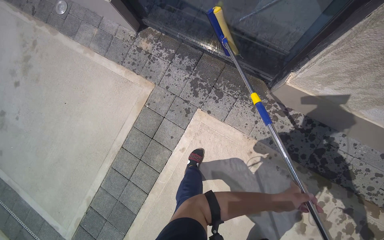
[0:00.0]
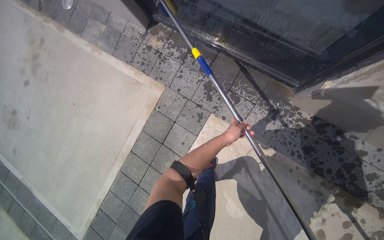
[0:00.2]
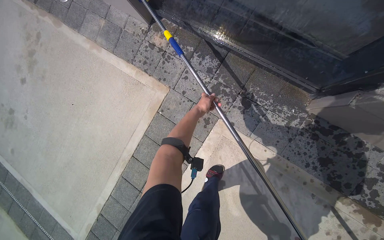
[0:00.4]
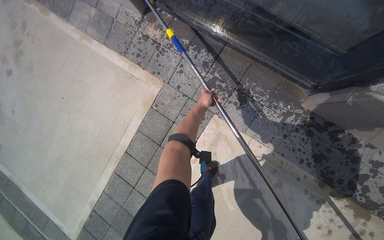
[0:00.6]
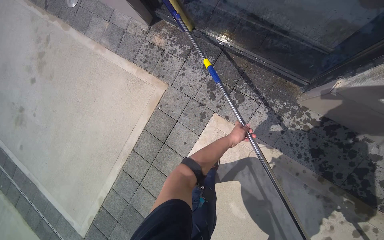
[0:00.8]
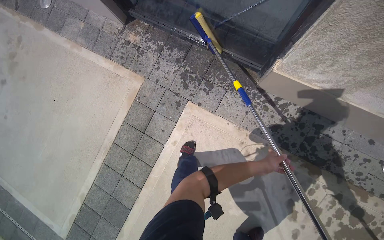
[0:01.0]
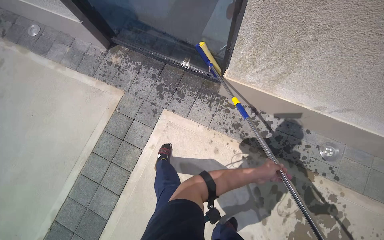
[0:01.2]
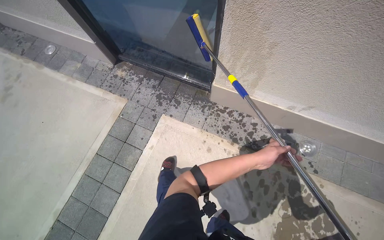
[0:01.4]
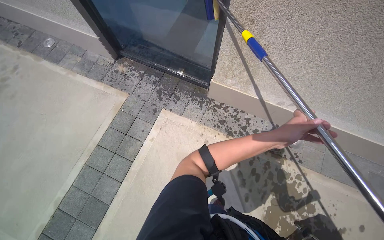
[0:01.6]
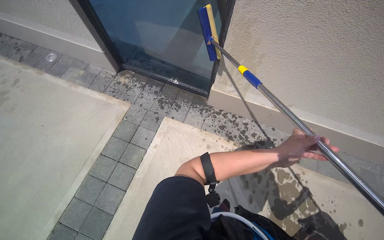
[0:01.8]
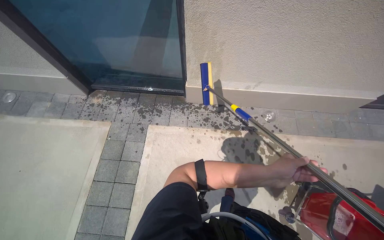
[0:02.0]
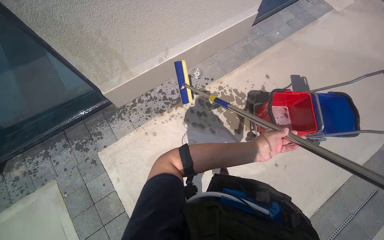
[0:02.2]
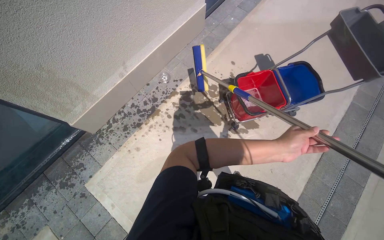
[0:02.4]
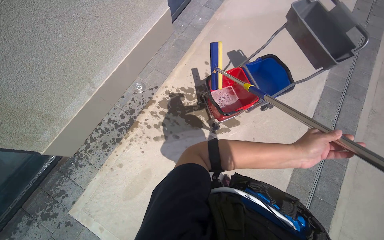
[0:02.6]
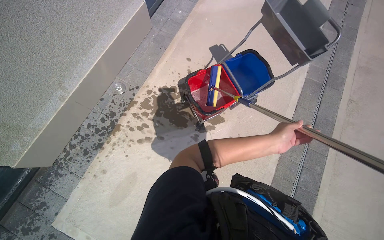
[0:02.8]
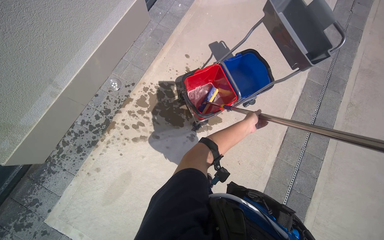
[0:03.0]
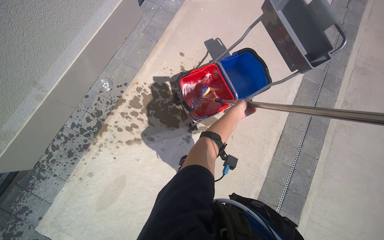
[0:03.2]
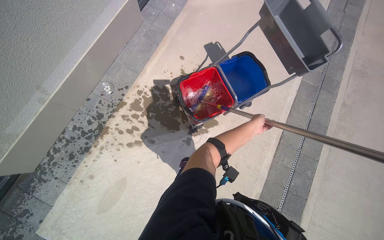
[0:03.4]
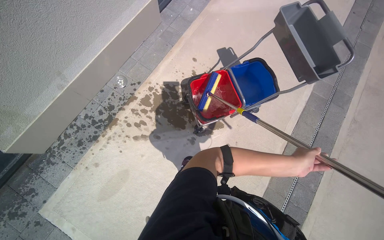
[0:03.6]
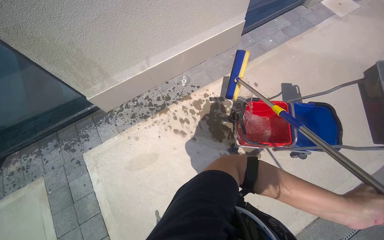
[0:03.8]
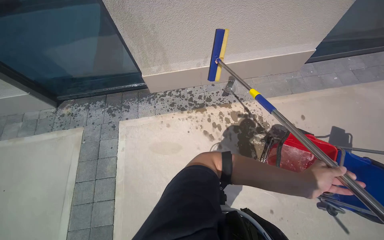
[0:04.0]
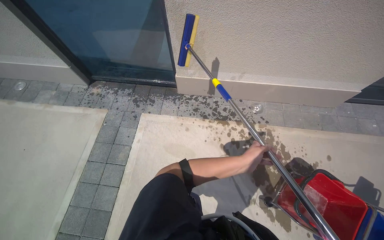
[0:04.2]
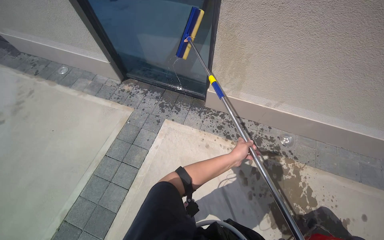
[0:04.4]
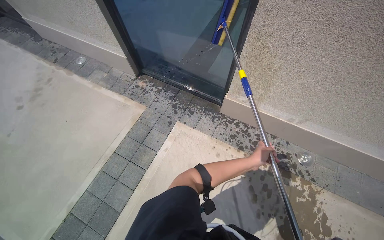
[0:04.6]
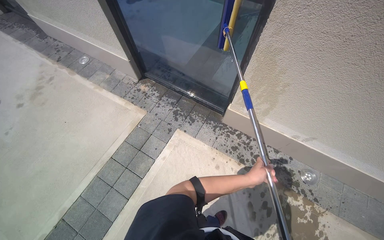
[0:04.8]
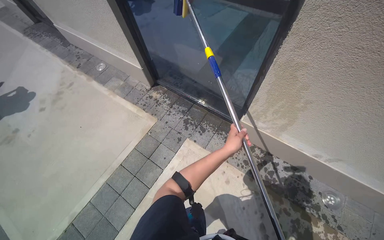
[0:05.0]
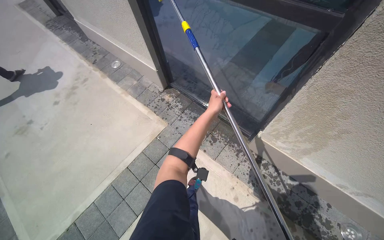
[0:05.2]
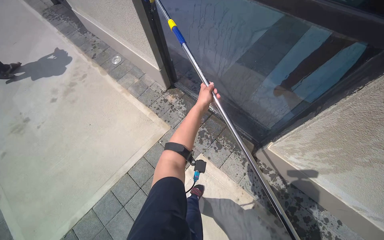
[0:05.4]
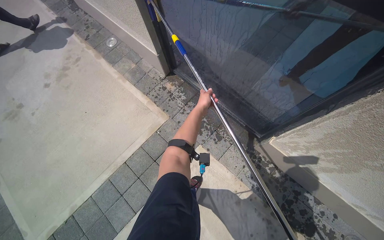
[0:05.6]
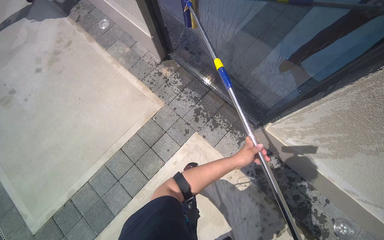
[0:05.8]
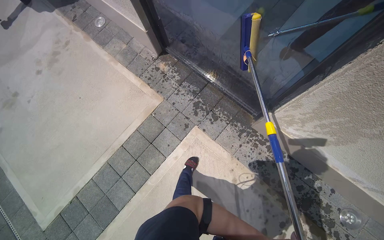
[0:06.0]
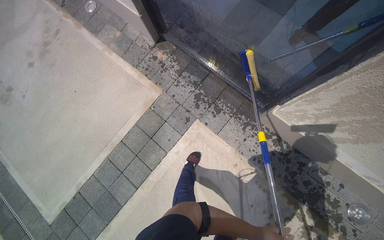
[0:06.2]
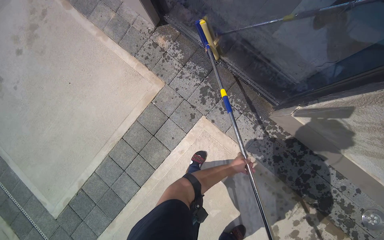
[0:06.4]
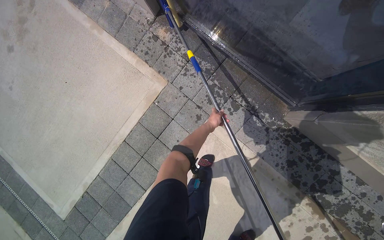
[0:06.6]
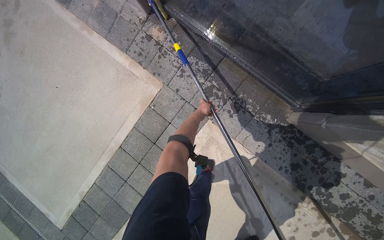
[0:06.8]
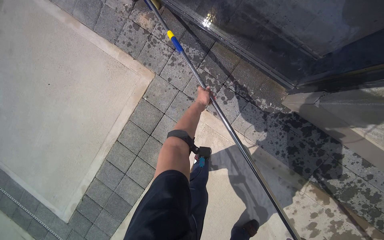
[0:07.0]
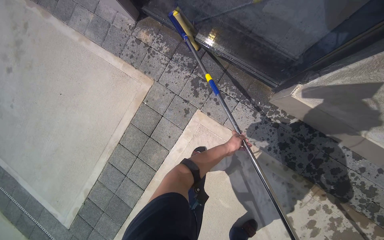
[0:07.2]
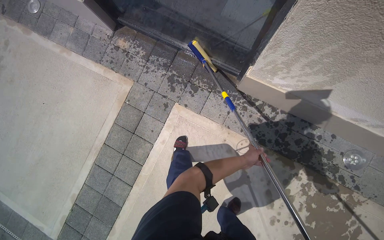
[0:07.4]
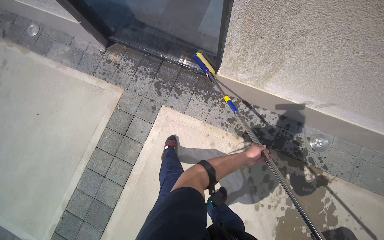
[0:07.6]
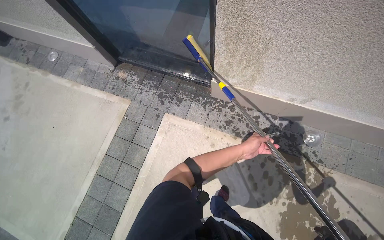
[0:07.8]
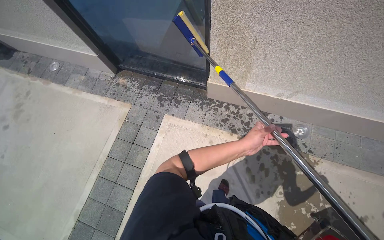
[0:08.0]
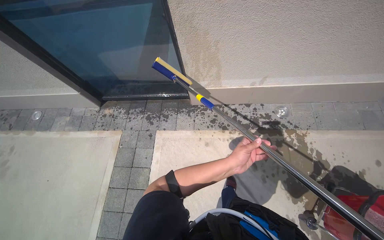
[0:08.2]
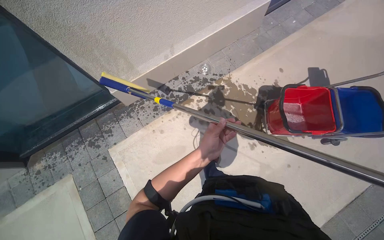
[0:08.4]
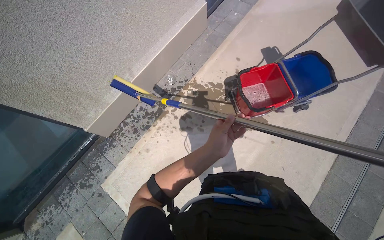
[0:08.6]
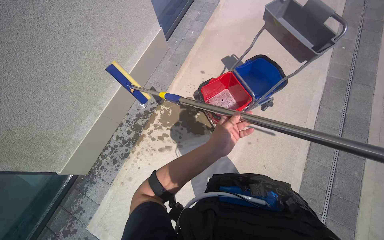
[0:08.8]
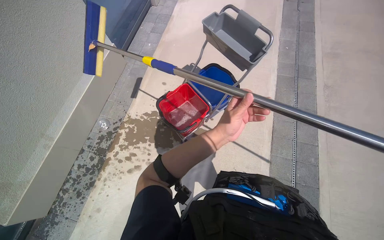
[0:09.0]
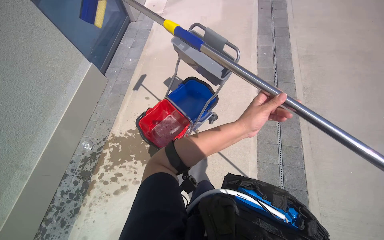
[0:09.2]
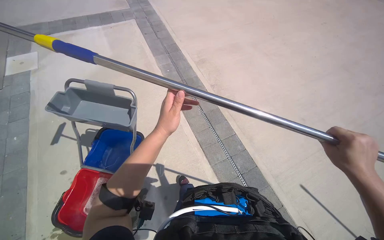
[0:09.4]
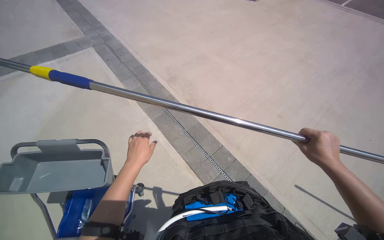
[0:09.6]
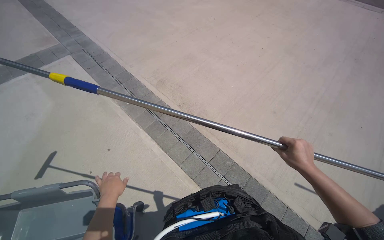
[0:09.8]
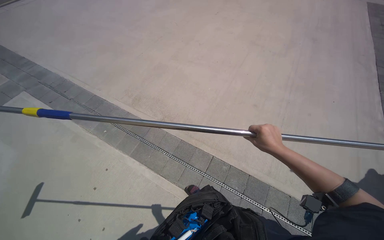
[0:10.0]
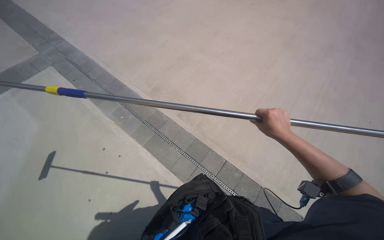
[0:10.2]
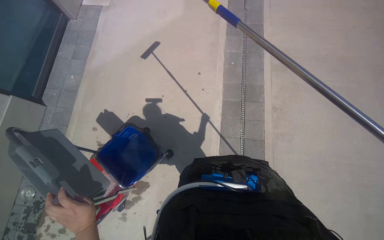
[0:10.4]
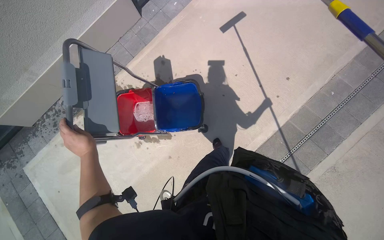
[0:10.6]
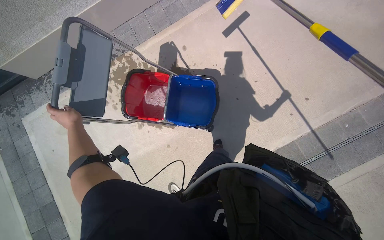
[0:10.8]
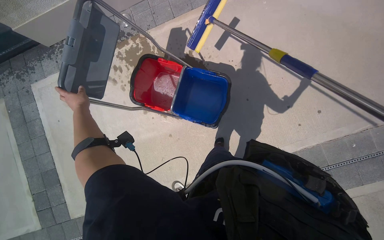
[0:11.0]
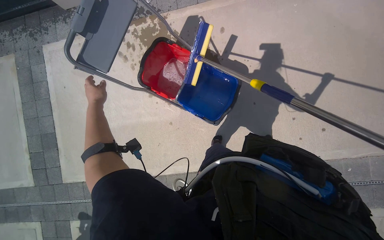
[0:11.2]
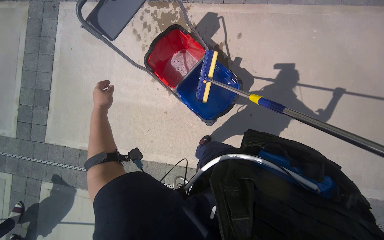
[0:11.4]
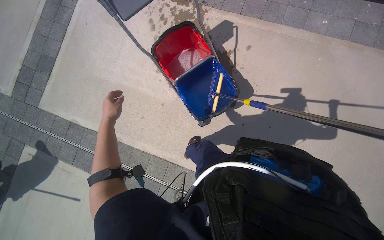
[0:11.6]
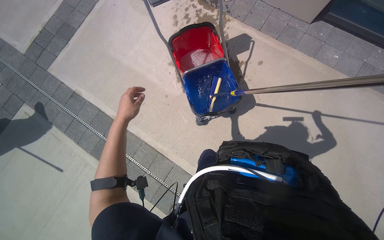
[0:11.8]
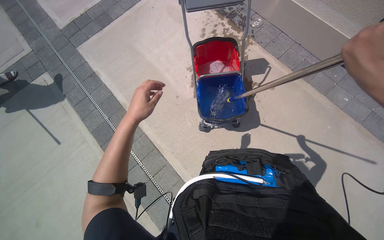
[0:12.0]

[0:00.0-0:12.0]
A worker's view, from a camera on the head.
Job: cleaning windows.
The whole recording: Cleaning building windows. The worker scrubs the building windows with a long-handled squeegee, frequently dipping it into a bucket.
0.0 to 1.6 s: The camera travels about 60 cm. The view tilts about 15 degrees upward.
1.6 to 3.0 s: The wearer moves some 70 cm. The wearer looks approximately 85 degrees further to the right.
3.0 to 4.4 s: The camera travels some 50 cm. The wearer looks some 80 degrees further to the left. The wearer looks about 15 degrees further upward.
4.4 to 6.0 s: The camera is carried some 70 cm. The wearer looks about 20 degrees further to the left. The camera pitches downward, by roughly 15 degrees.
7.6 to 9.0 s: The camera travels approximately 1 m. The head rotates about 100 degrees to the right. The wearer looks approximately 25 degrees further upward.
9.0 to 10.4 s: The head rotates about 30 degrees to the right. The view tilts roughly 15 degrees upward.
10.4 to 12.0 s: The head turns to the left by approximately 120 degrees.

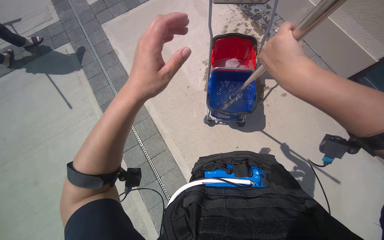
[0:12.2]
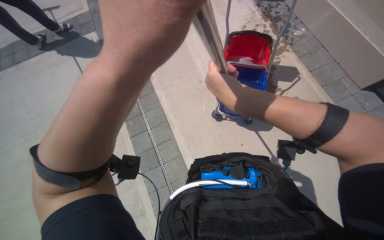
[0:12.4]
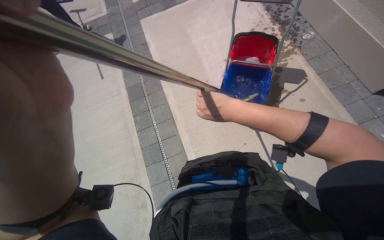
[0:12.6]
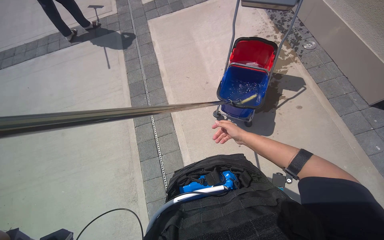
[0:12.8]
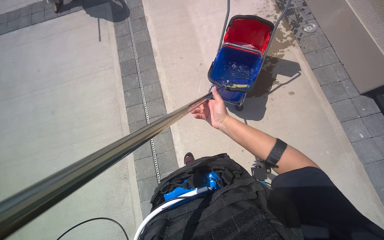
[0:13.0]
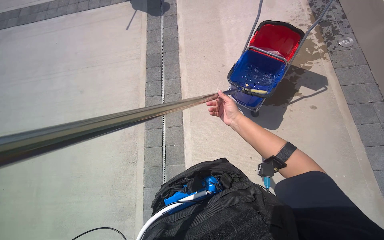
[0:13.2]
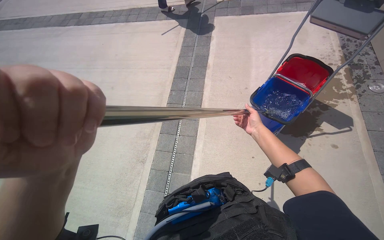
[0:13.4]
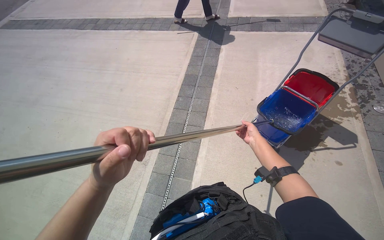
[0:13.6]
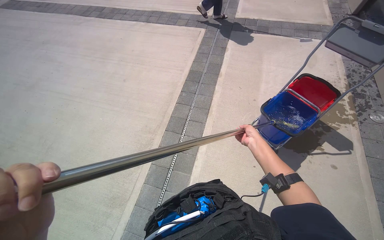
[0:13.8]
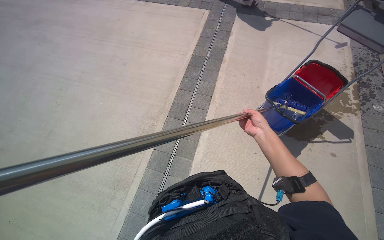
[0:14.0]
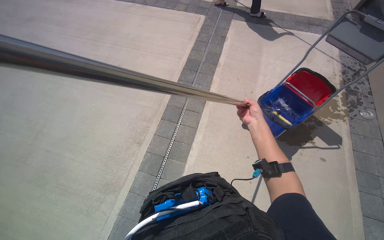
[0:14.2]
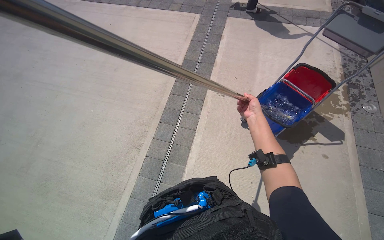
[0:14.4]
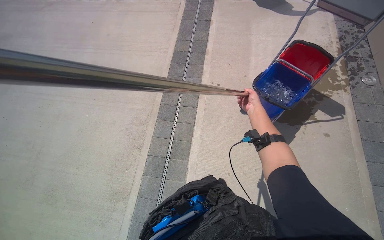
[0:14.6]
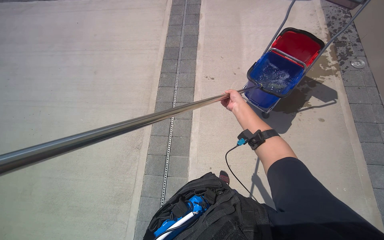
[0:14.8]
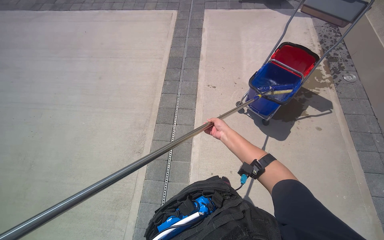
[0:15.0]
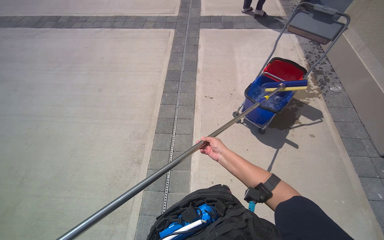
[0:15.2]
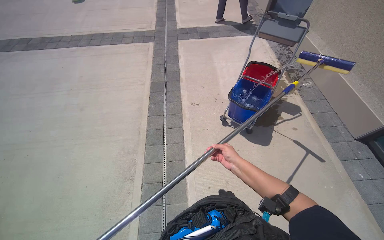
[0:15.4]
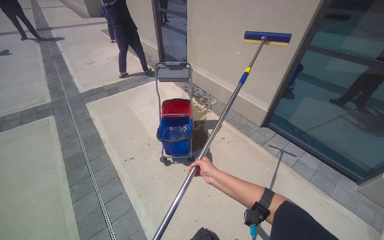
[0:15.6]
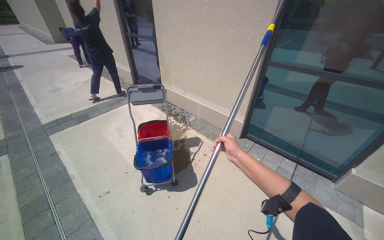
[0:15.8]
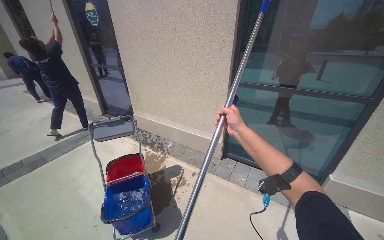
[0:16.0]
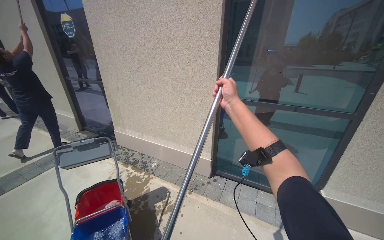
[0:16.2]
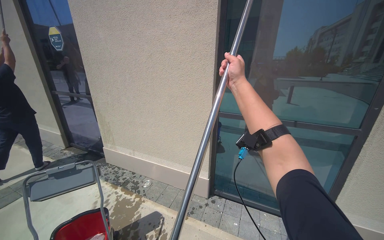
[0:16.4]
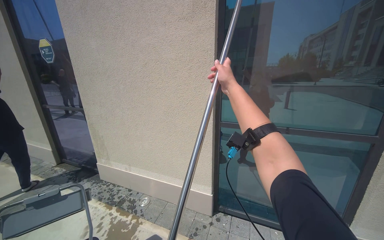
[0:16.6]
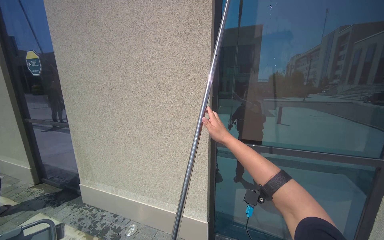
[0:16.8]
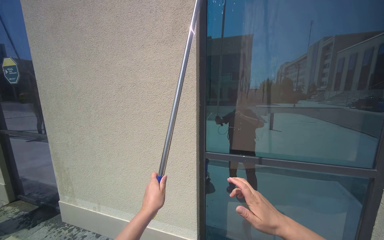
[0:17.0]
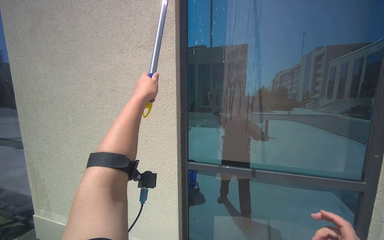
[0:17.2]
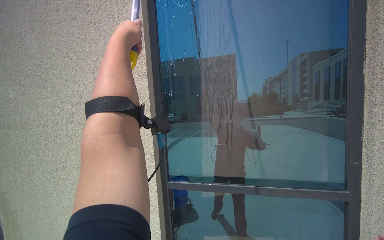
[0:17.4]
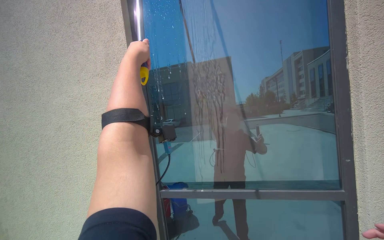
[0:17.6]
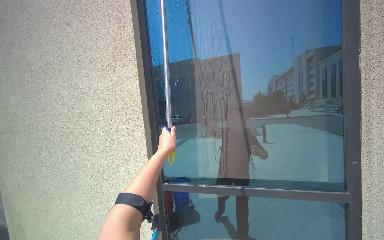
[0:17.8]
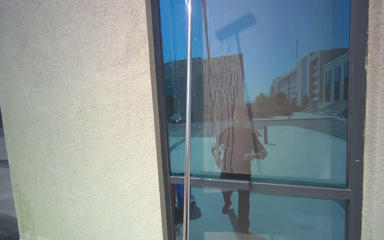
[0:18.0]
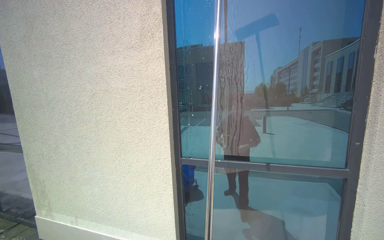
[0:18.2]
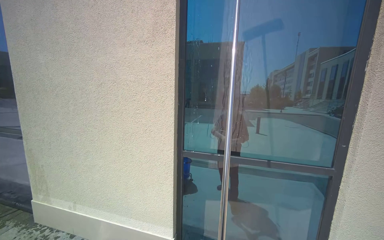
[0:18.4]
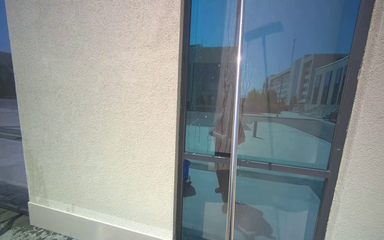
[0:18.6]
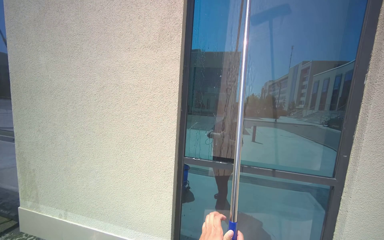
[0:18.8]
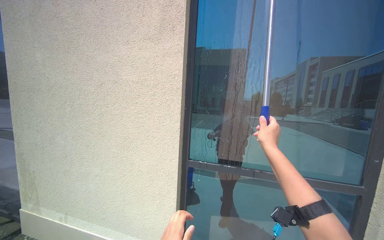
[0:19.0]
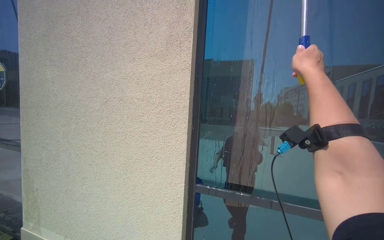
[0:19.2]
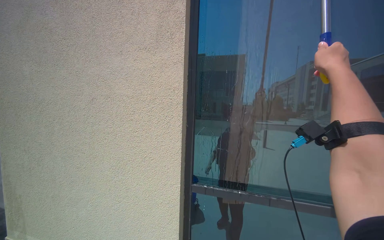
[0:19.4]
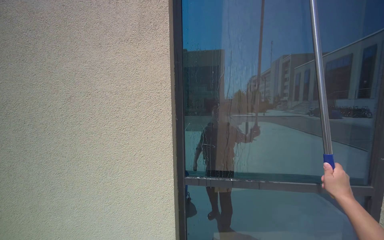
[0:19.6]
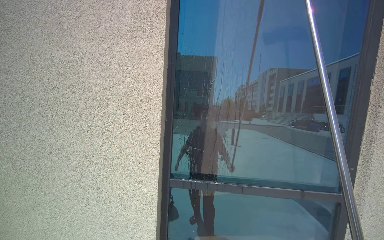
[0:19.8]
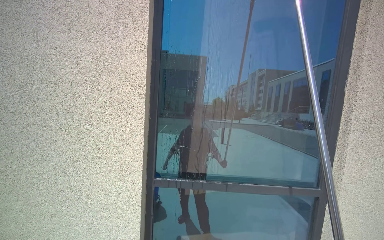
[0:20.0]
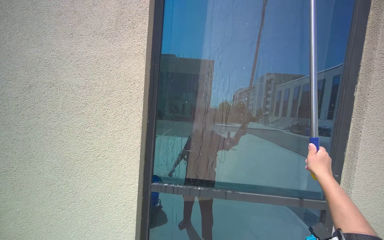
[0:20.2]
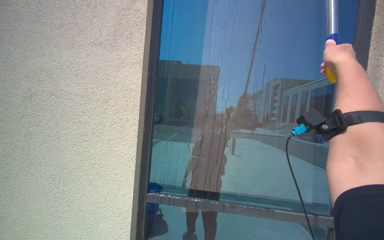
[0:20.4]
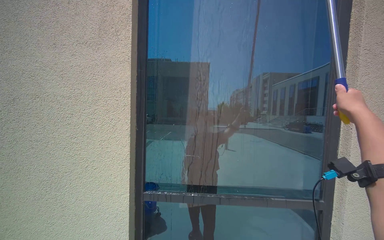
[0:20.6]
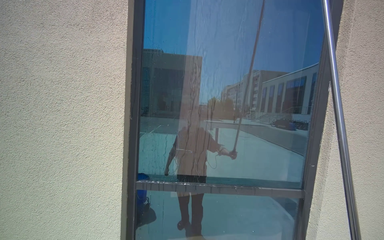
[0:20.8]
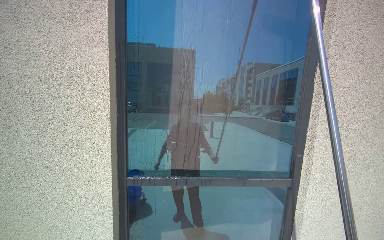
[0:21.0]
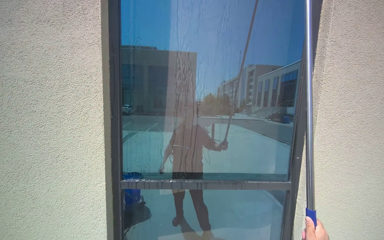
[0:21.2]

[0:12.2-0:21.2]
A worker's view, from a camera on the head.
Job: cleaning windows.
The whole recording: Cleaning building windows. The worker scrubs the building windows with a long-handled squeegee, frequently dipping it into a bucket.
12.2 to 13.8 s: The head travels some 50 cm. The head rotates approximately 50 degrees to the left.
13.8 to 15.2 s: The right hand is displaced to the left by approximately 15 cm, and goes up the picture and returns, approximately 5 cm each way.
15.2 to 16.6 s: The head travels approximately 60 cm. The wearer looks approximately 75 degrees further to the right. The view tilts about 45 degrees upward.
